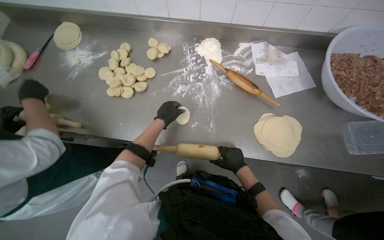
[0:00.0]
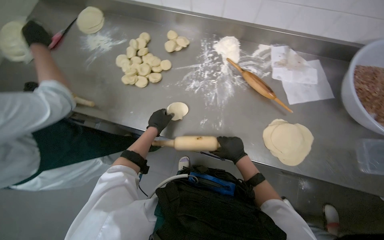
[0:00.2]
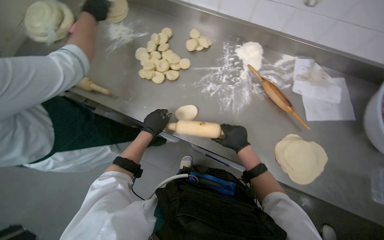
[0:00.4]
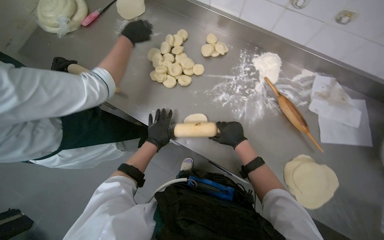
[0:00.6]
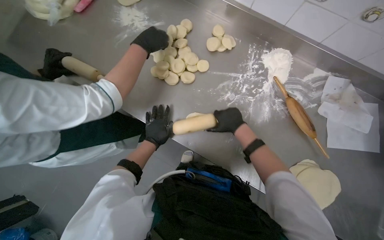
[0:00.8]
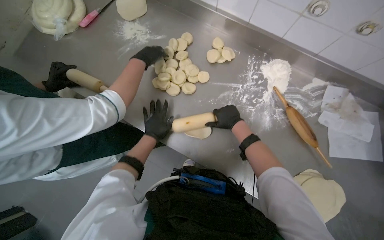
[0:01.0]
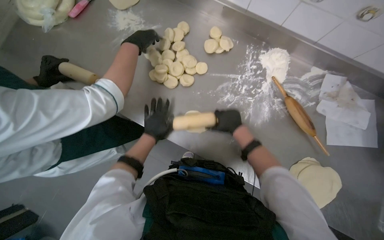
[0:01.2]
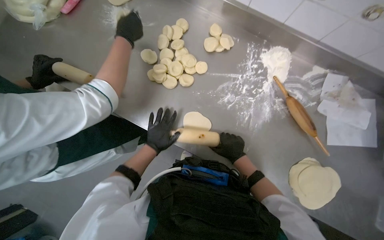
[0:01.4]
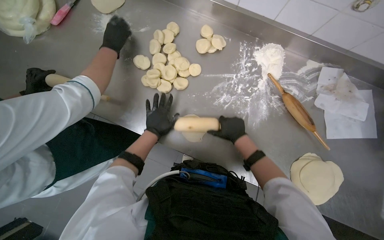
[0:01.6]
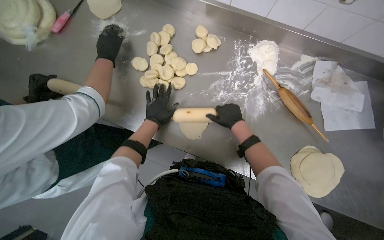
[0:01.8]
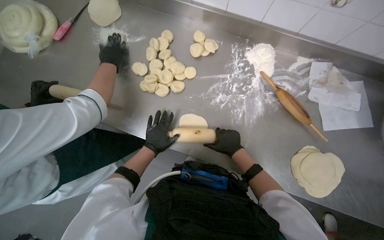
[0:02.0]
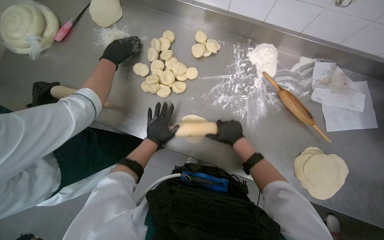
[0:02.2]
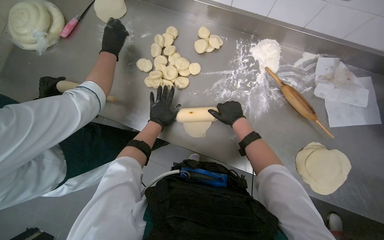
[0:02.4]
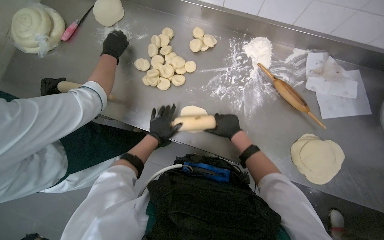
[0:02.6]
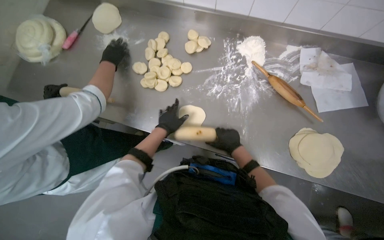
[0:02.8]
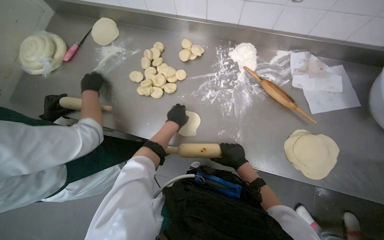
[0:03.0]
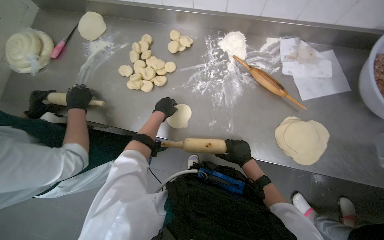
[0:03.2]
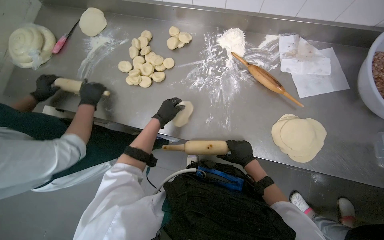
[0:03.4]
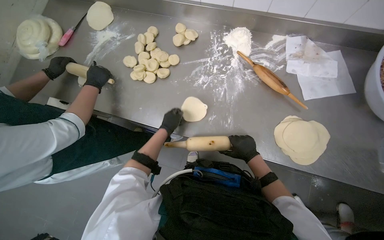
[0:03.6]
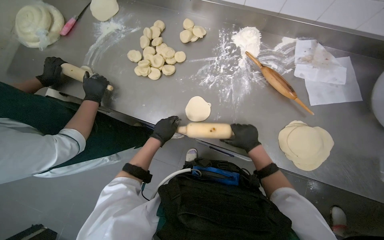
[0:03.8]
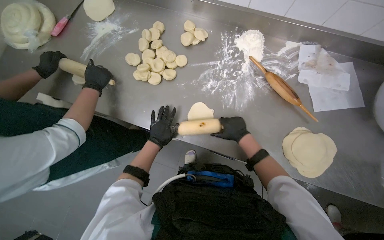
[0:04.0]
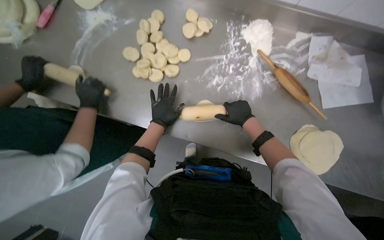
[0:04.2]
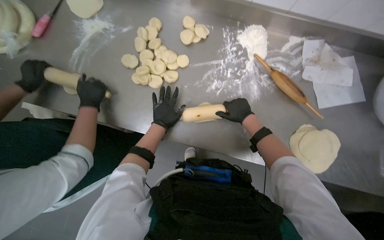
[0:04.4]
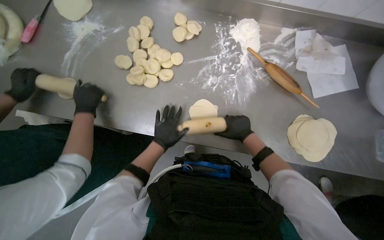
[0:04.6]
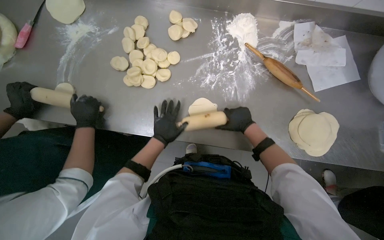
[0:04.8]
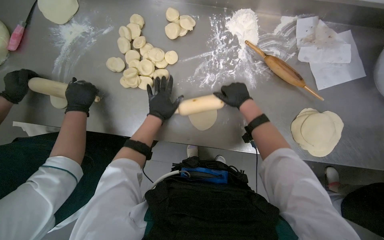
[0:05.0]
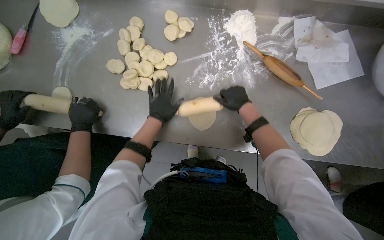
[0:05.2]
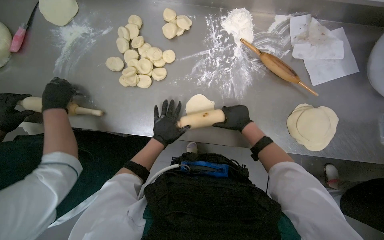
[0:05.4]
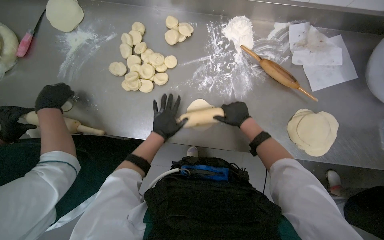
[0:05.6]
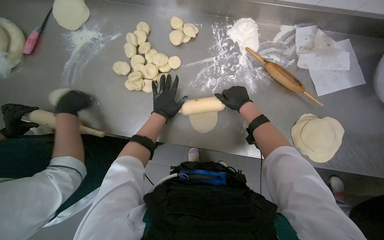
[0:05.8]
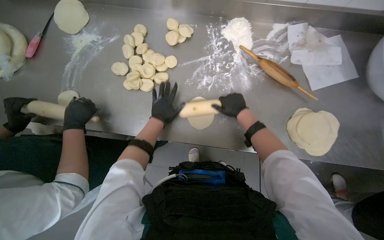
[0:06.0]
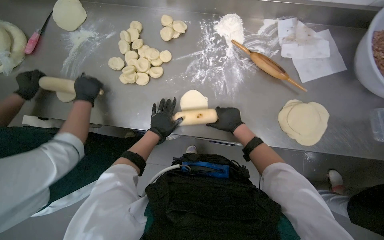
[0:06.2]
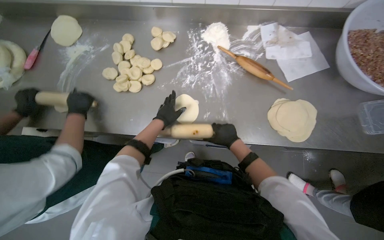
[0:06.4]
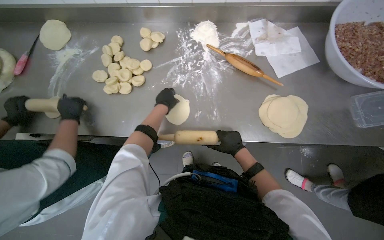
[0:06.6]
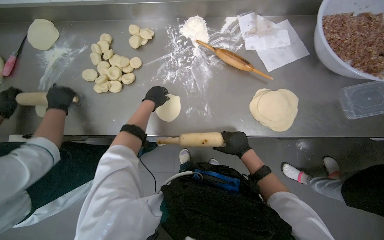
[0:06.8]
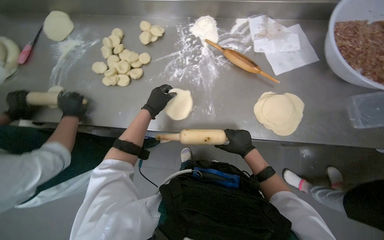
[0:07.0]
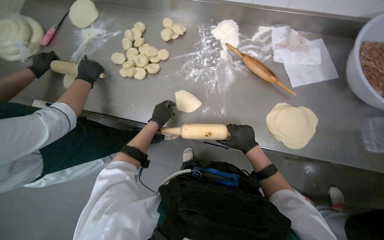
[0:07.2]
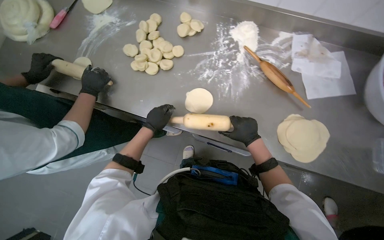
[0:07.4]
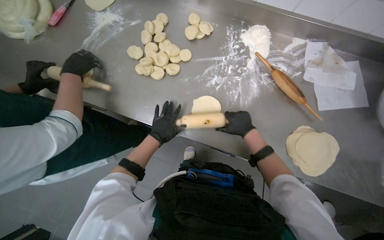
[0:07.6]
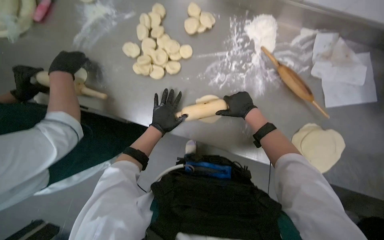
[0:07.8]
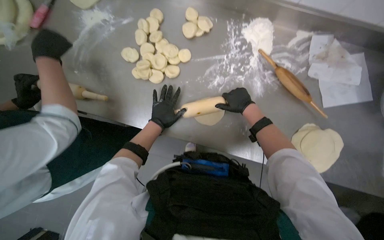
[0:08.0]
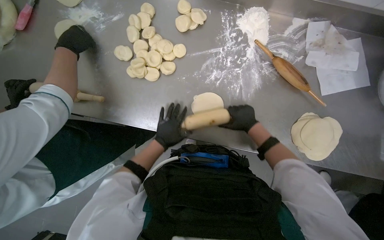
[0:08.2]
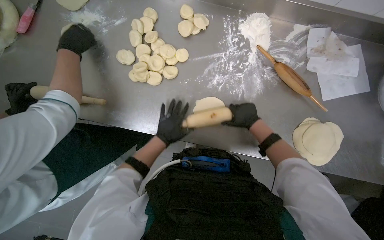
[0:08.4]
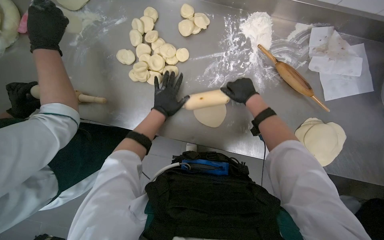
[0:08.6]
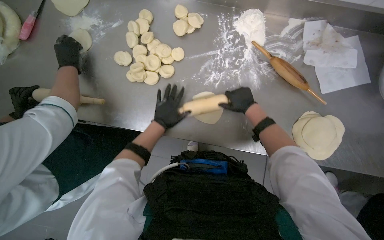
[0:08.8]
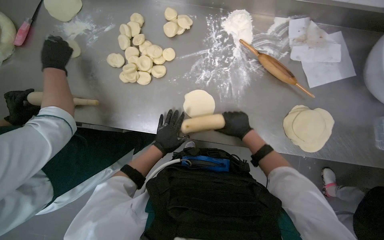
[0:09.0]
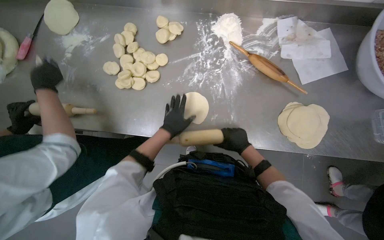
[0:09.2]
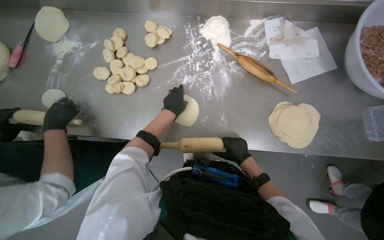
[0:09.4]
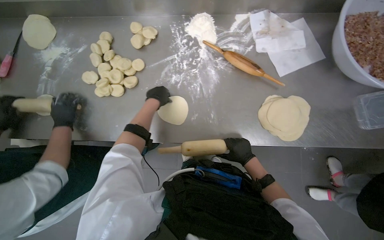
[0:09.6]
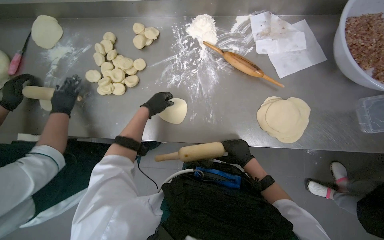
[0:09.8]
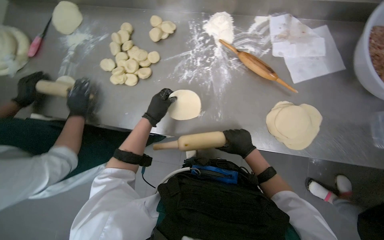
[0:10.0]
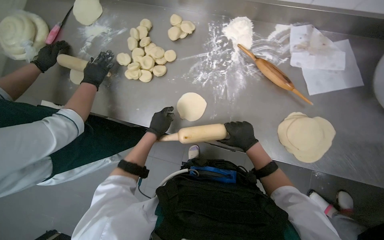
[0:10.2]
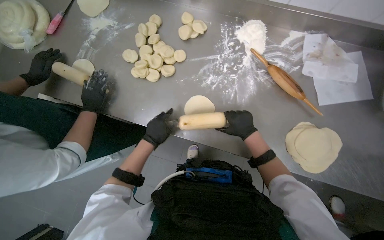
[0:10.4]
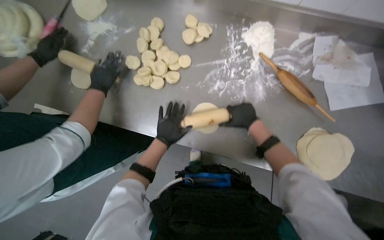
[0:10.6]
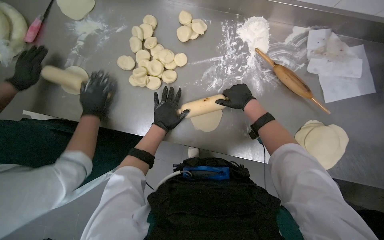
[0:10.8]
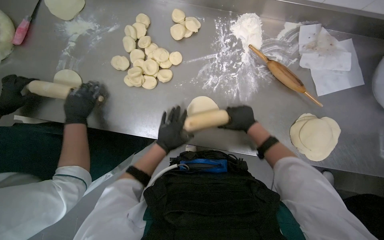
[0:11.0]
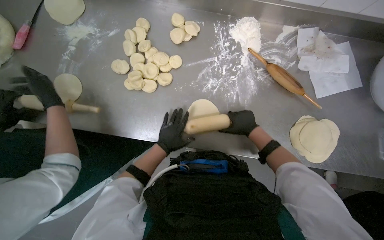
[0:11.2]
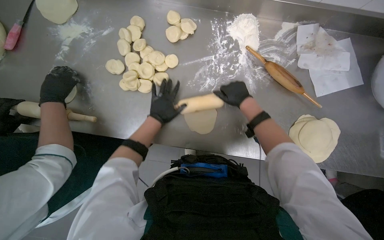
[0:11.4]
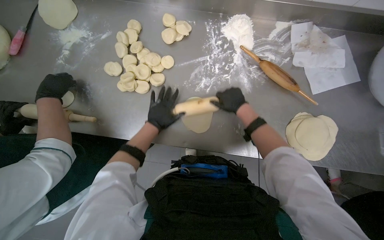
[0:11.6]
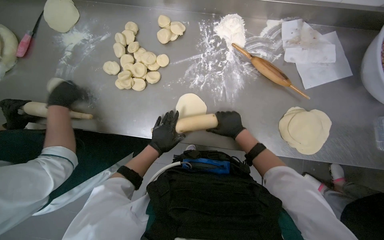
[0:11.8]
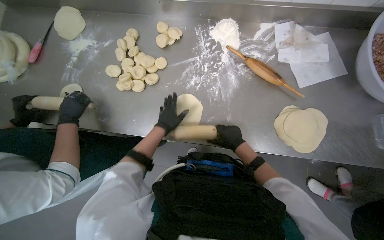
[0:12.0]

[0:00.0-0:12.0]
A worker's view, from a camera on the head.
Job: preparing food.
The whole recording: Rolling dough circles. The worker uses a rolling pin to flatten small dough circles on the metal table.
0:00.0 to 0:01.6: The right hand swings up and down the picture, approximately 20 cm each way, with 2 reversals.
0:01.6 to 0:03.0: The right hand travels down the picture by roughly 15 cm; the left hand shifts about 10 cm to the right.
0:03.0 to 0:04.4: The right hand goes roughly 15 cm up the picture.
0:04.4 to 0:06.0: The left hand goes up and down the picture, approximately 10 cm each way, reversing 3 times. Meanwhile the right hand moves up and down the picture over some 10 cm, changing direction 3 times.
0:06.0 to 0:07.6: The left hand shifts roughly 10 cm down the picture.
0:07.6 to 0:09.0: The right hand swings up and down the picture, about 15 cm each way, with 3 reversals; the left hand moves some 15 cm up the picture and comes back.
0:09.0 to 0:10.4: The left hand goes up the picture and returns, approximately 20 cm each way.
0:10.4 to 0:12.0: The right hand moves up and down the picture over roughly 15 cm, changing direction 3 times.

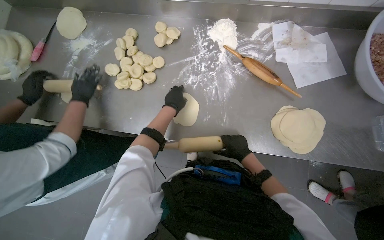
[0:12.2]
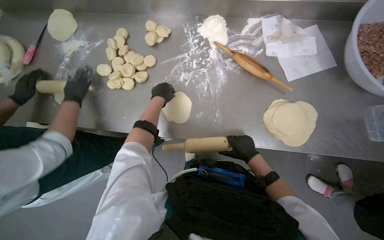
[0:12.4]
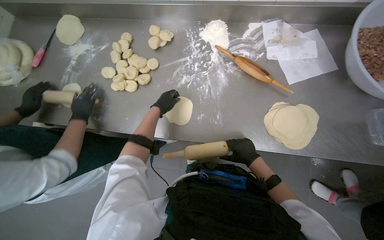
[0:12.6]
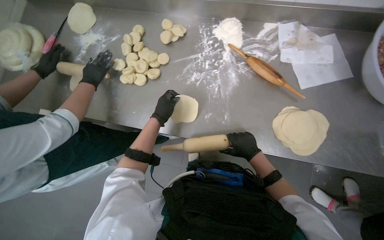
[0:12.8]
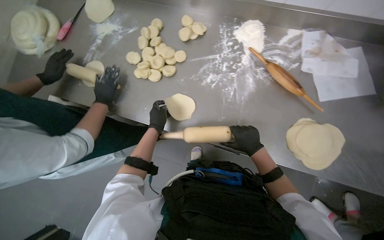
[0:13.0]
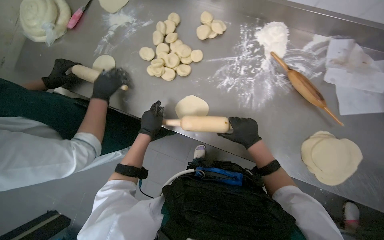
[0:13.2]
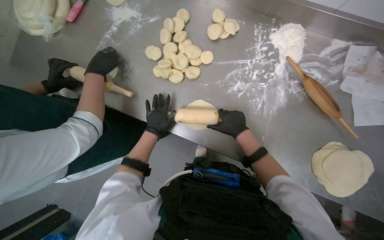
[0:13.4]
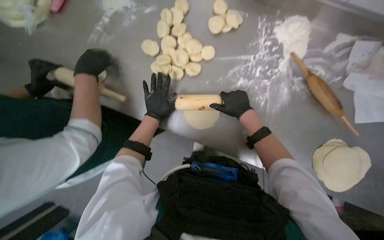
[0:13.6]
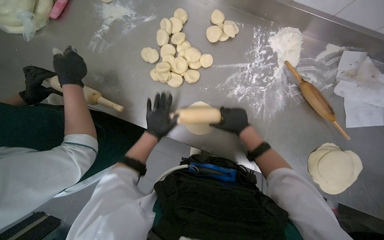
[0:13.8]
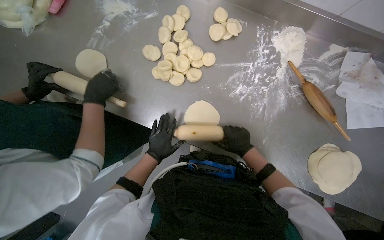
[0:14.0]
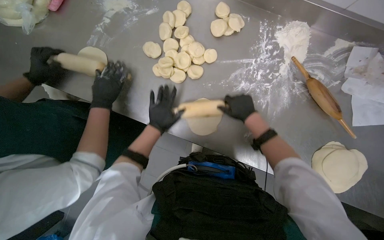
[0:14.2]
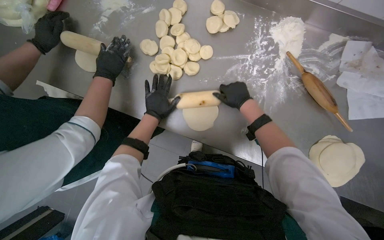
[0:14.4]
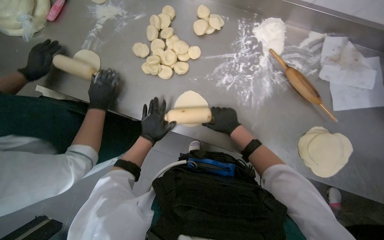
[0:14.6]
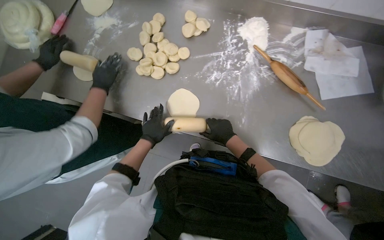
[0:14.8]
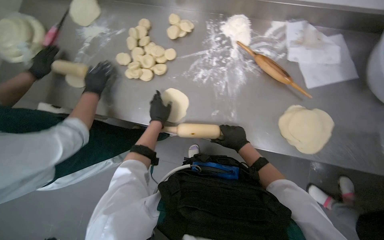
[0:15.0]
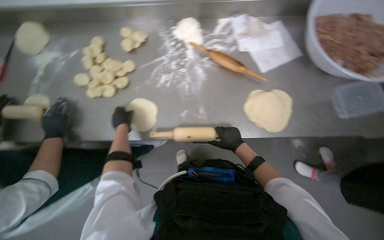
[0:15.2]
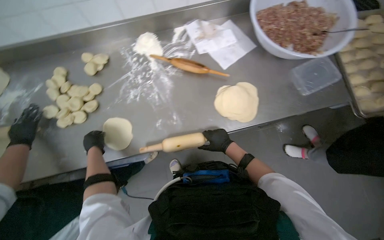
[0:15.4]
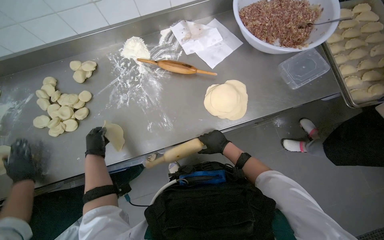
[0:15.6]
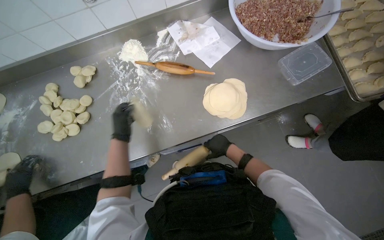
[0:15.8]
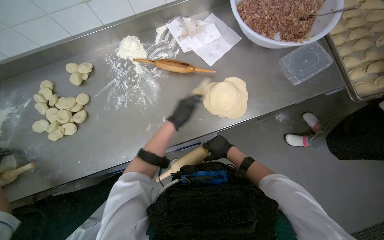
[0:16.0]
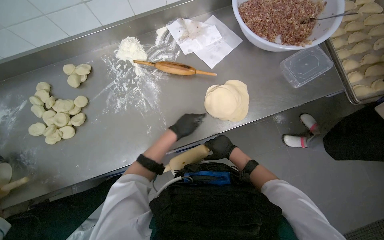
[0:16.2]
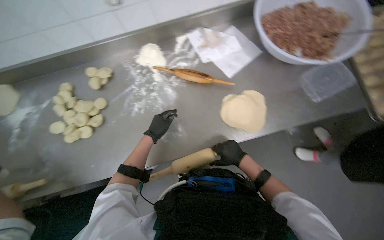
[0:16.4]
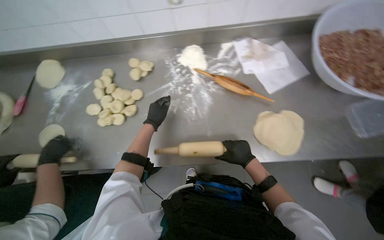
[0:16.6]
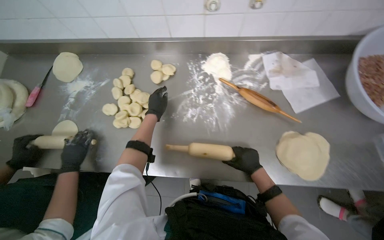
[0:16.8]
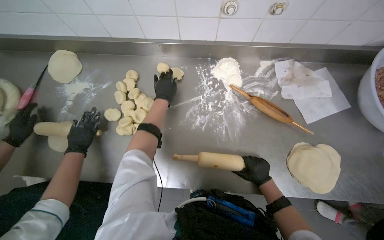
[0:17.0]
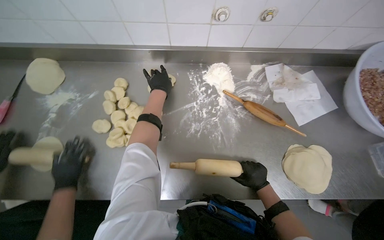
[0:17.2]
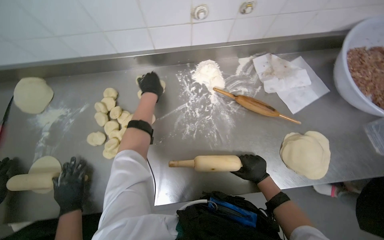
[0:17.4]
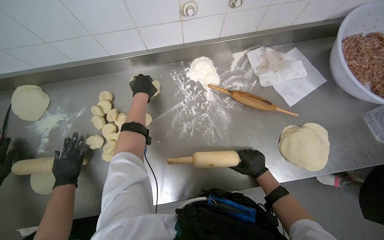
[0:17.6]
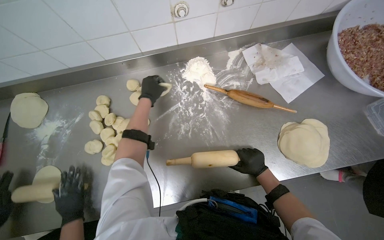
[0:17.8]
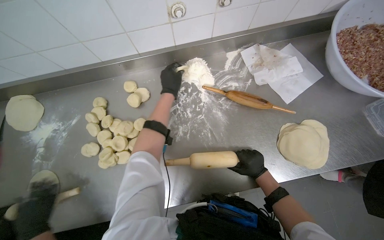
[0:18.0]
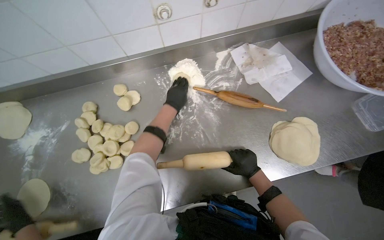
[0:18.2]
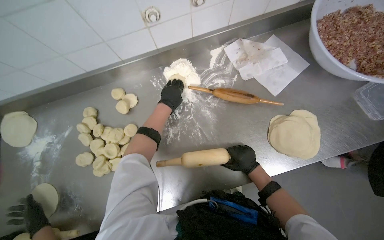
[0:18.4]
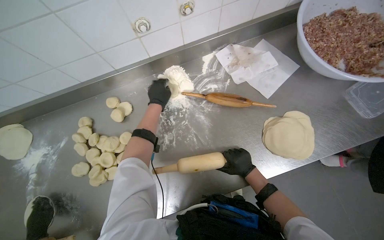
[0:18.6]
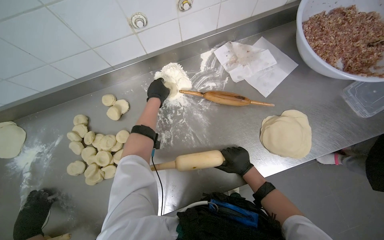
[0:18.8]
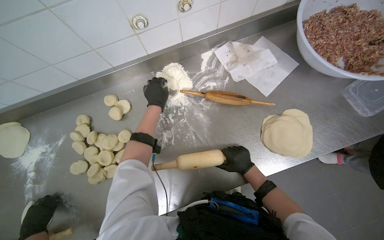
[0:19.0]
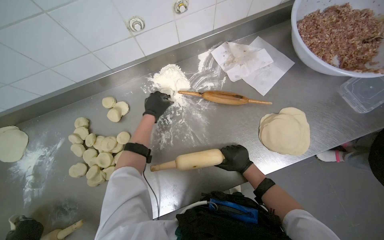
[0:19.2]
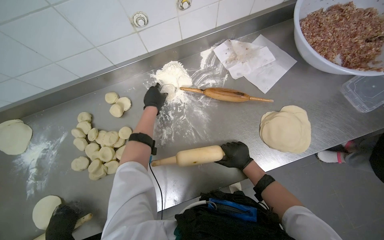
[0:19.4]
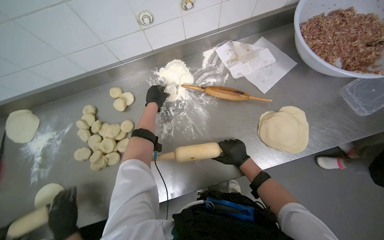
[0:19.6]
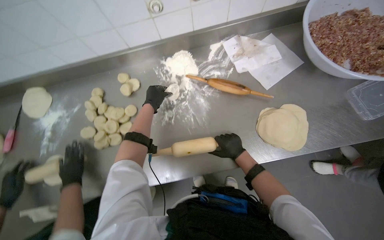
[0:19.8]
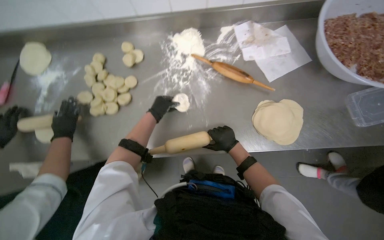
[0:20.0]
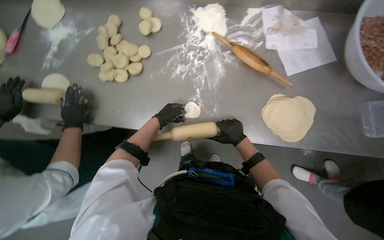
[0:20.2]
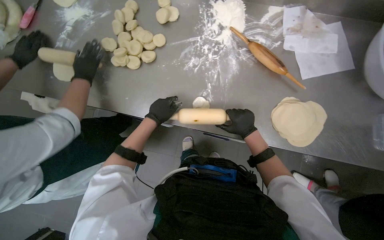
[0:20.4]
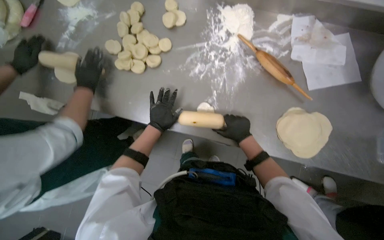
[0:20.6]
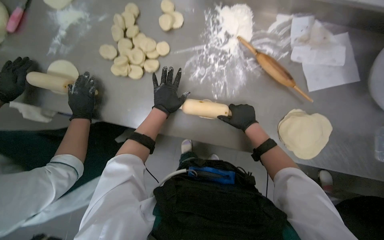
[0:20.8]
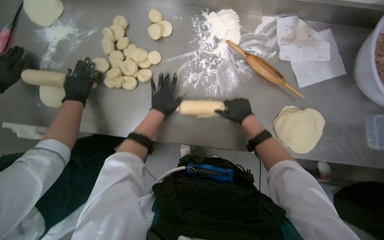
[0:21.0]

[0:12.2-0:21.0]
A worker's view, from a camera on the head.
Job: preparing food.
The whole recording: Rolling dough circles. The worker uses a rolling pin to flatten small dough circles on the metal table.
0:12.2 to 0:13.6: The right hand moves up the picture, approximately 25 cm.
0:13.6 to 0:15.2: The right hand swings up and down the picture, approximately 15 cm each way, with 2 reversals.
0:16.6 to 0:18.0: The left hand is displaced up the picture by approximately 25 cm.
0:18.0 to 0:19.6: The hands are busy where they are.
